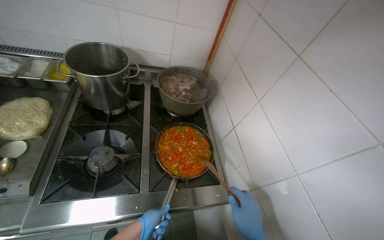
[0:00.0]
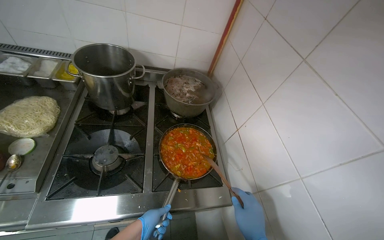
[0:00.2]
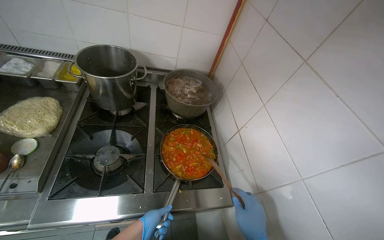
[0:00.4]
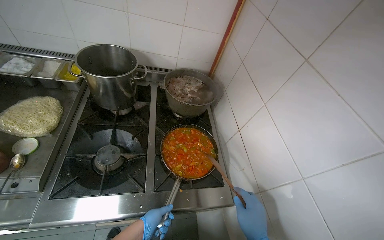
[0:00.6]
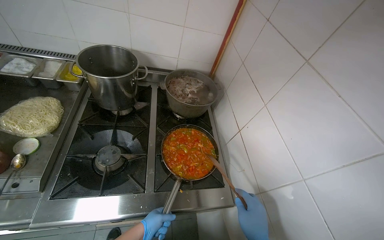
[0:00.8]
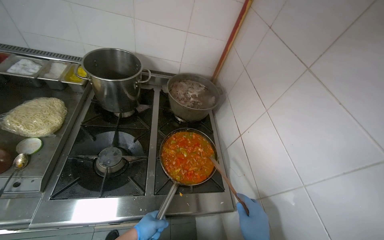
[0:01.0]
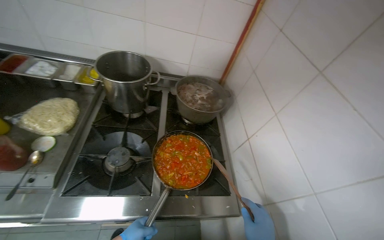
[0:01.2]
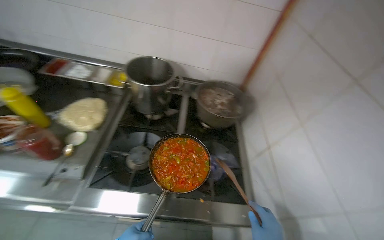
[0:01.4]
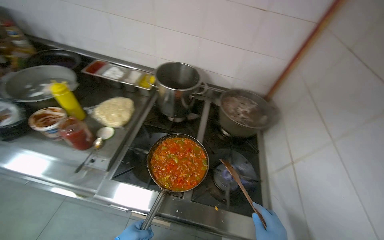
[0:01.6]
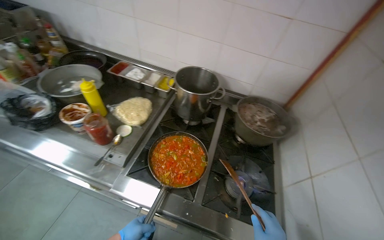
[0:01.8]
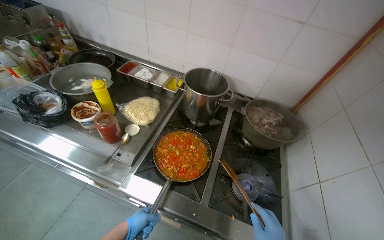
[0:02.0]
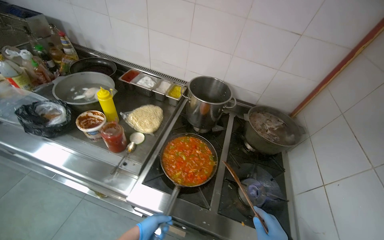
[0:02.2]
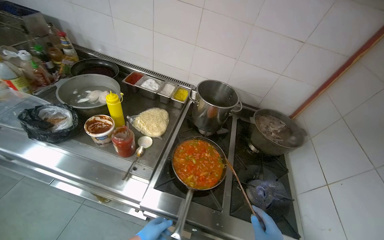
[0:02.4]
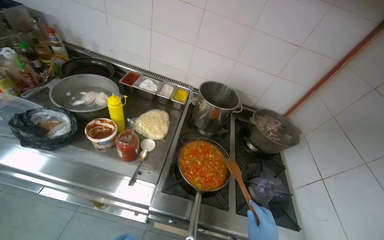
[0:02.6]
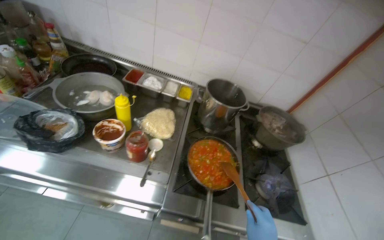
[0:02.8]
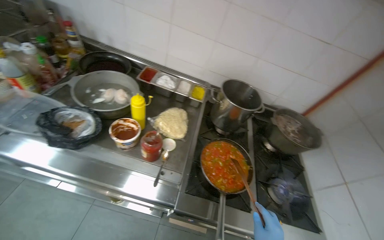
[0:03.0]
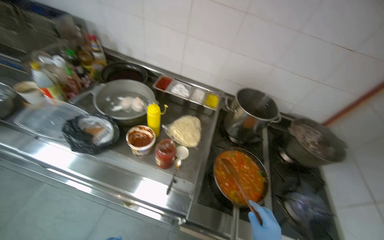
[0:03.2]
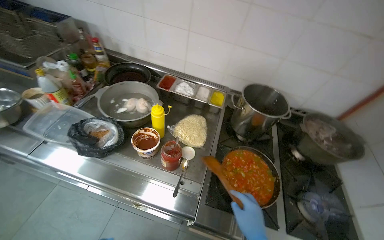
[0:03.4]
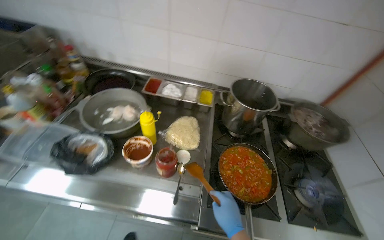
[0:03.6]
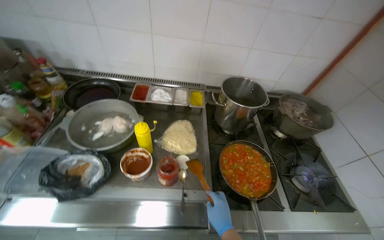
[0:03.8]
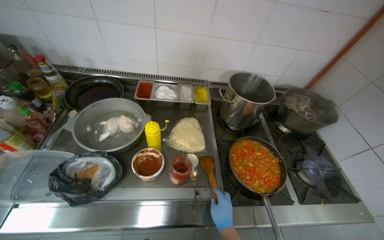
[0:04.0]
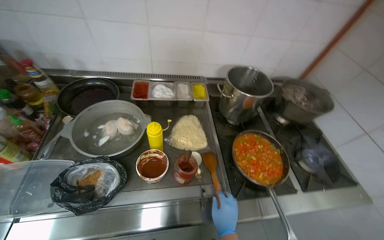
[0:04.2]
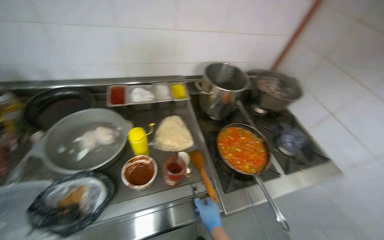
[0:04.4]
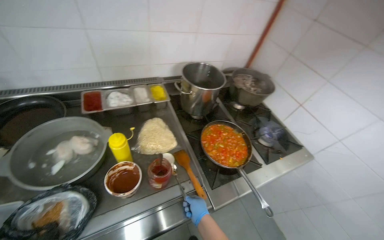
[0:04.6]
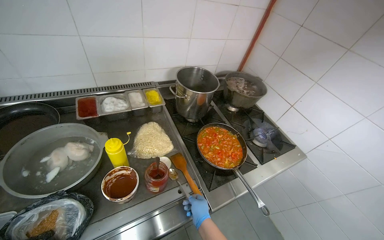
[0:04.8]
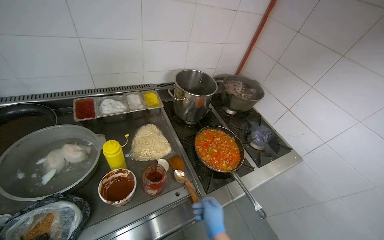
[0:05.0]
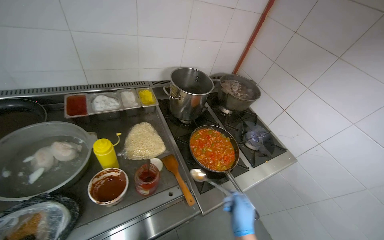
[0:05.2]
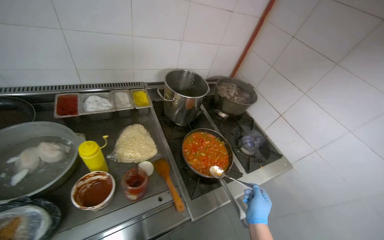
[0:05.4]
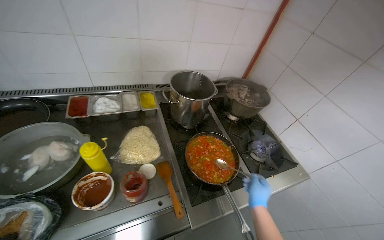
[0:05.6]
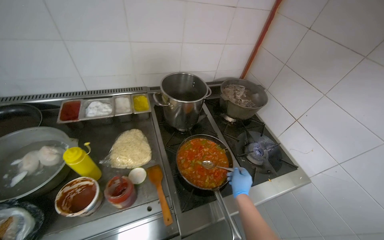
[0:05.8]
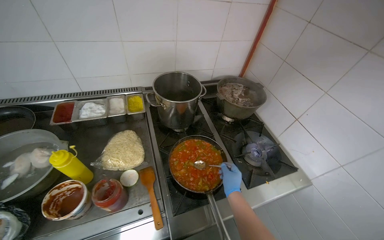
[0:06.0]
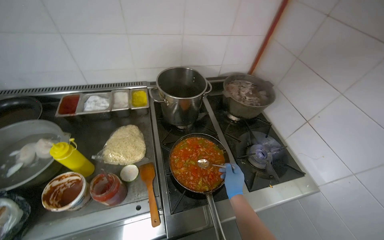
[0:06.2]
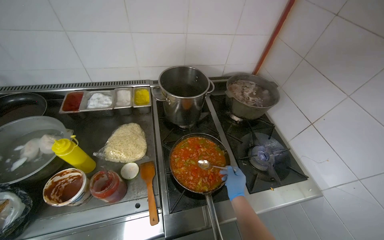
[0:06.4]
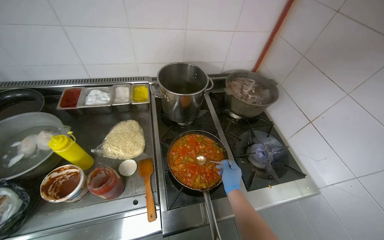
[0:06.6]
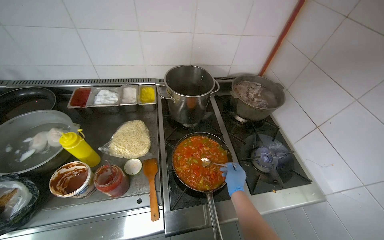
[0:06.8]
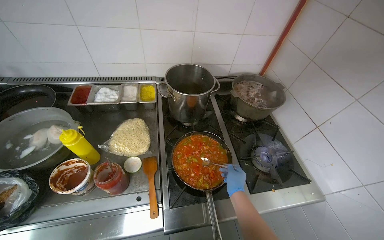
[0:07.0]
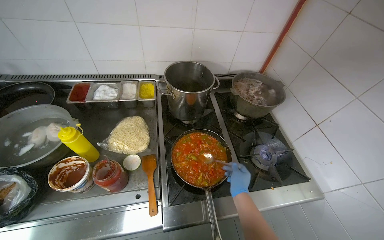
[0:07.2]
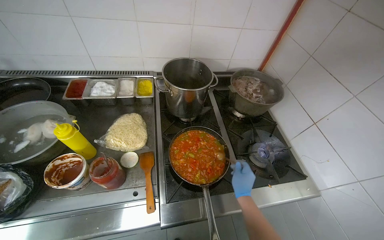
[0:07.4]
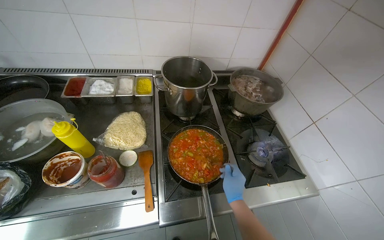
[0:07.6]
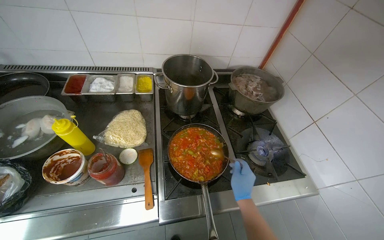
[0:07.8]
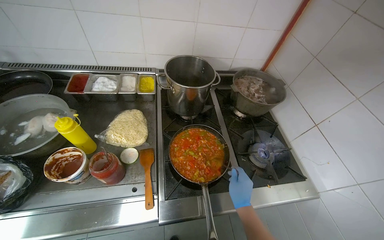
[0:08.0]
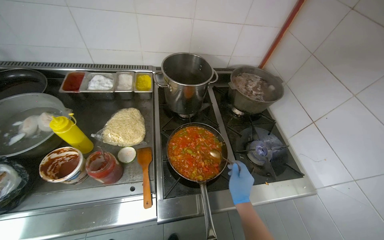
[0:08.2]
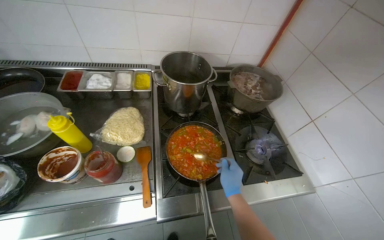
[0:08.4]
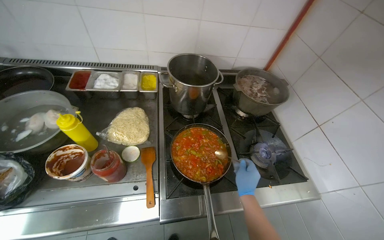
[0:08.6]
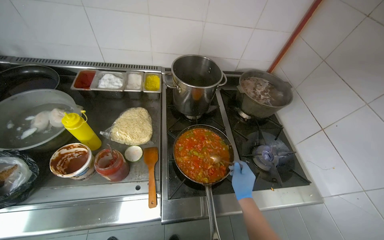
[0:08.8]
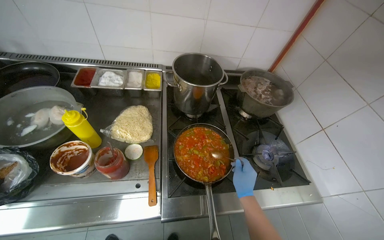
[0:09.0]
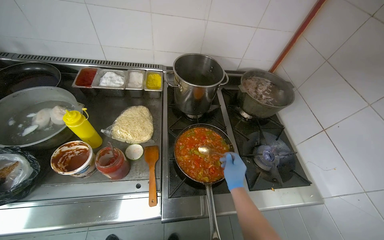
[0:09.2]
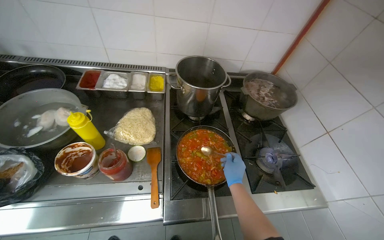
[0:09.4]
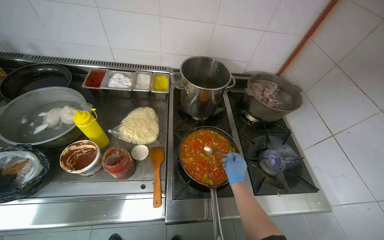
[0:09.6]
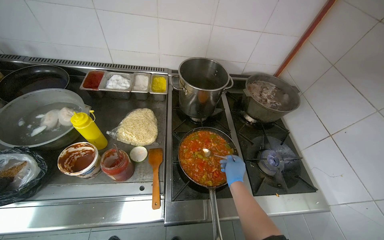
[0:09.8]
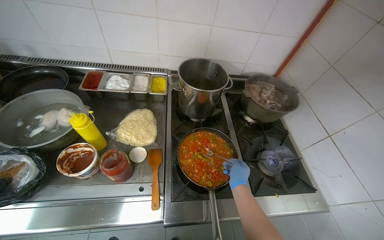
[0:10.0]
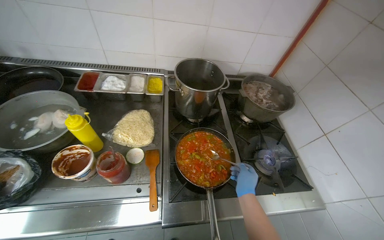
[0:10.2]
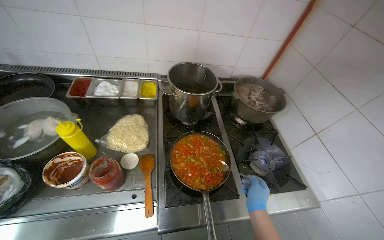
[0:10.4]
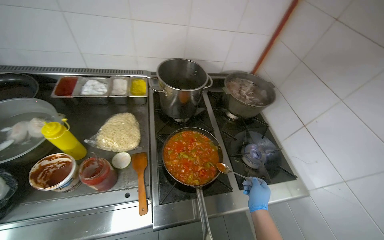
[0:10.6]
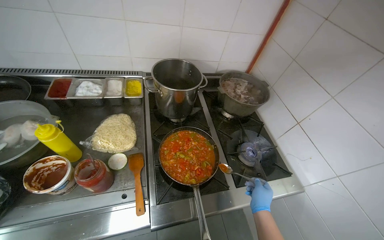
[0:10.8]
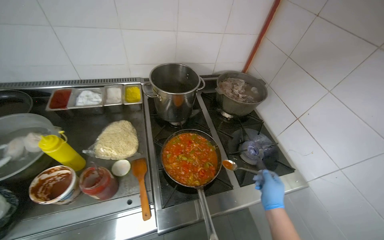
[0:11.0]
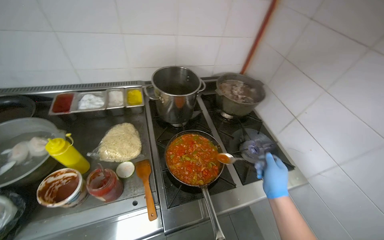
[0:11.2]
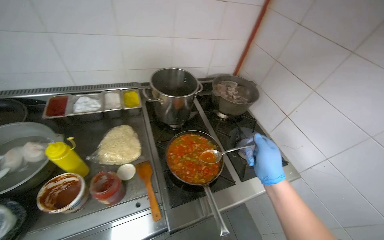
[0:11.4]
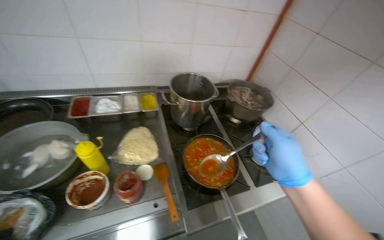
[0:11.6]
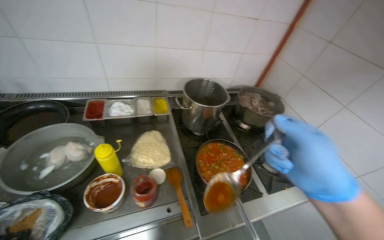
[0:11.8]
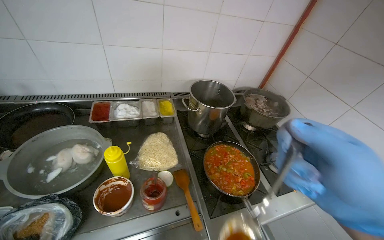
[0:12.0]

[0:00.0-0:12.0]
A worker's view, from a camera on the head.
Job: cooking food.
The whole recording: Adding and stirring vegetables in pan. The worker stirs the vegetables in a pan, tastes them, and adds sauce and seasoning.
0:00.0 to 0:01.6: The wearer looks about 20 degrees further to the left.
0:01.6 to 0:03.0: The wearer moves to the left, approximately 40 cm.
0:03.0 to 0:04.4: The wearer's head swings approximately 30 degrees to the right.
0:04.4 to 0:06.0: The right hand travels to the right, farther from the camera and up the picture by roughly 40 cm.

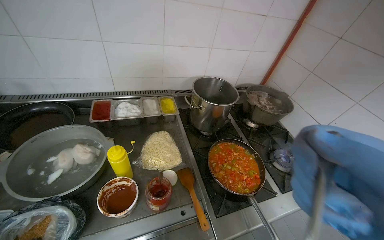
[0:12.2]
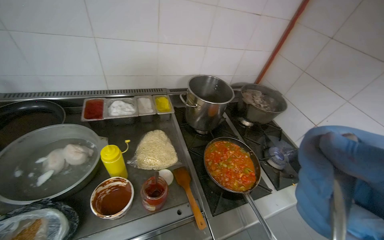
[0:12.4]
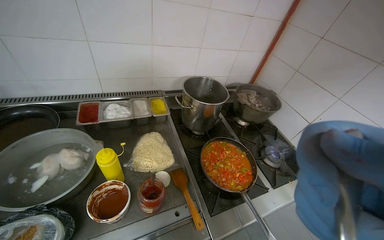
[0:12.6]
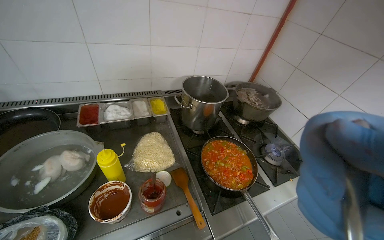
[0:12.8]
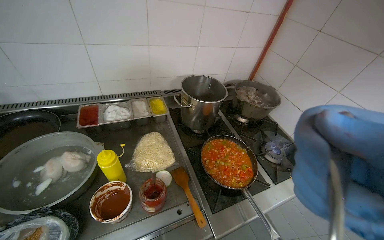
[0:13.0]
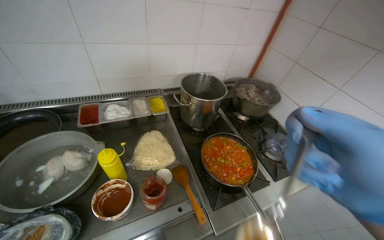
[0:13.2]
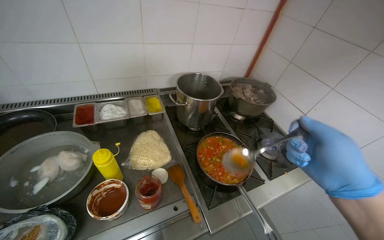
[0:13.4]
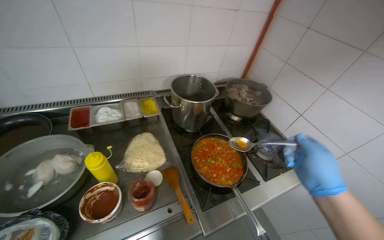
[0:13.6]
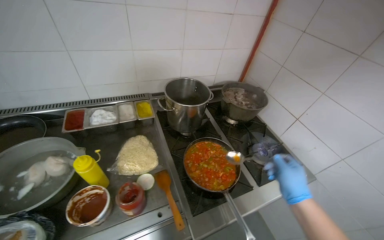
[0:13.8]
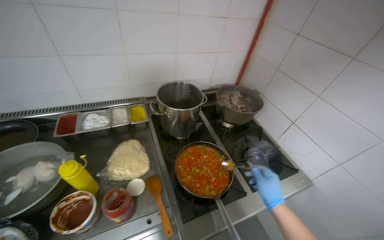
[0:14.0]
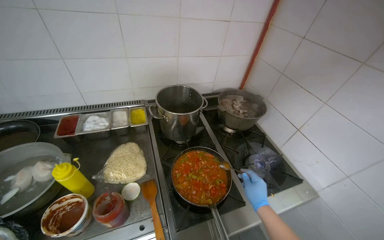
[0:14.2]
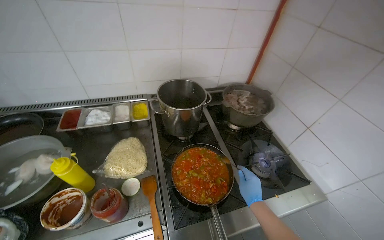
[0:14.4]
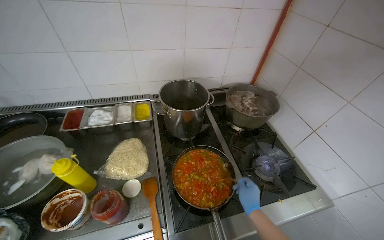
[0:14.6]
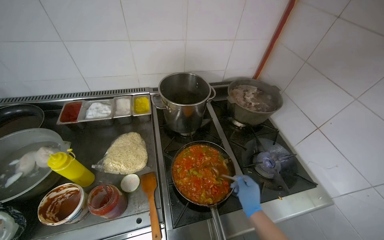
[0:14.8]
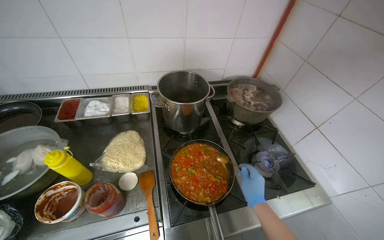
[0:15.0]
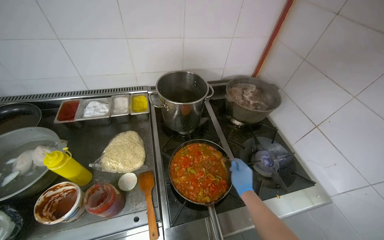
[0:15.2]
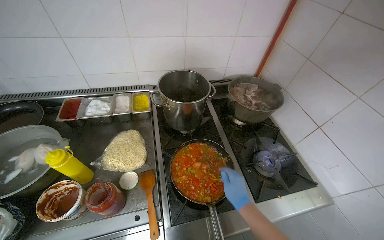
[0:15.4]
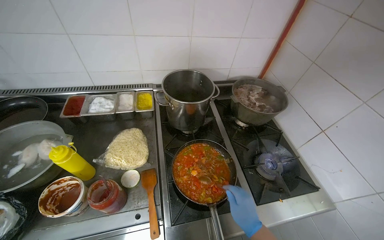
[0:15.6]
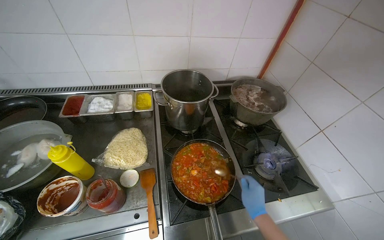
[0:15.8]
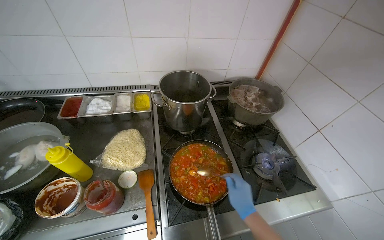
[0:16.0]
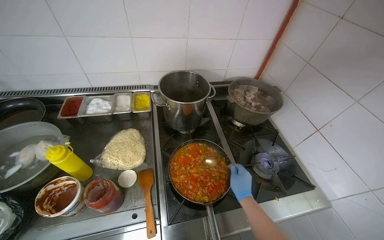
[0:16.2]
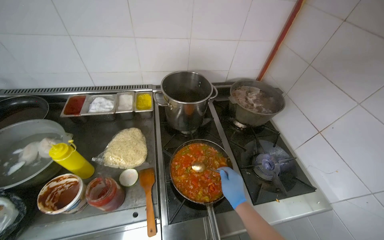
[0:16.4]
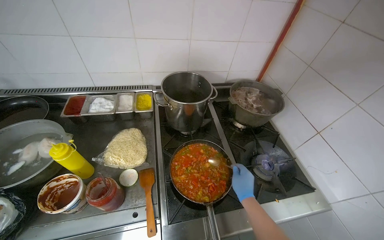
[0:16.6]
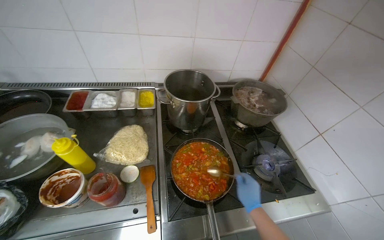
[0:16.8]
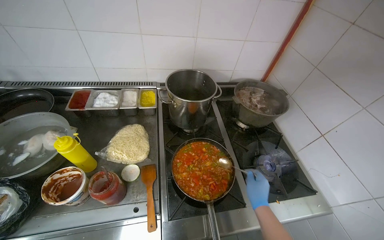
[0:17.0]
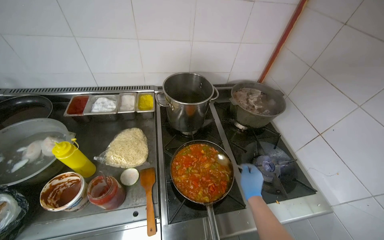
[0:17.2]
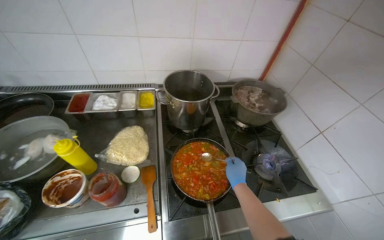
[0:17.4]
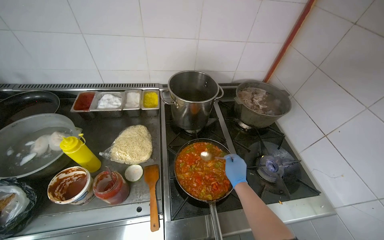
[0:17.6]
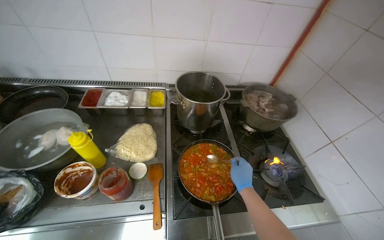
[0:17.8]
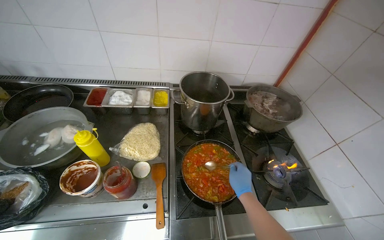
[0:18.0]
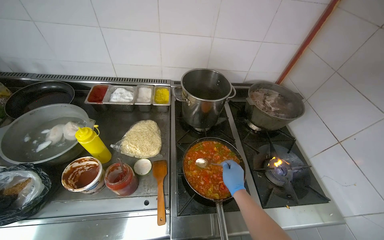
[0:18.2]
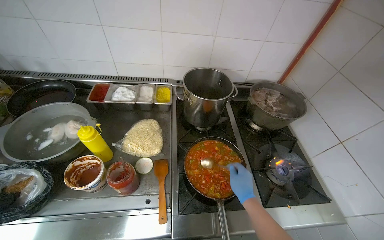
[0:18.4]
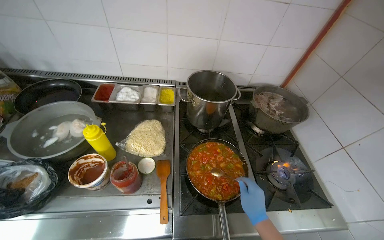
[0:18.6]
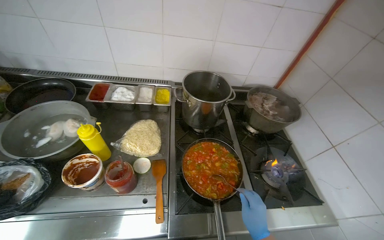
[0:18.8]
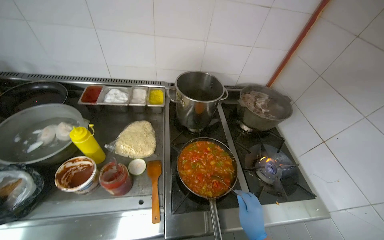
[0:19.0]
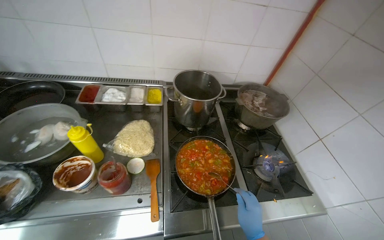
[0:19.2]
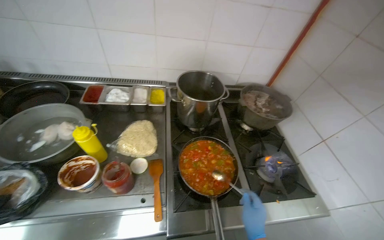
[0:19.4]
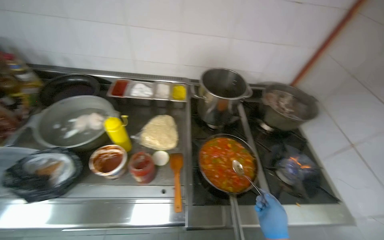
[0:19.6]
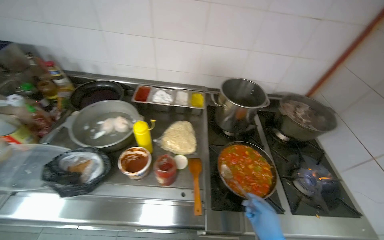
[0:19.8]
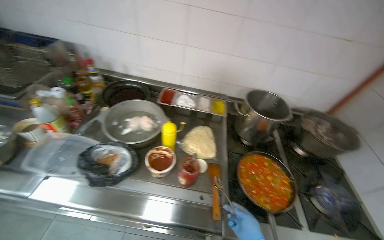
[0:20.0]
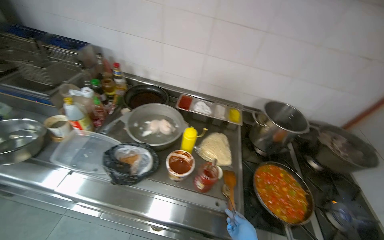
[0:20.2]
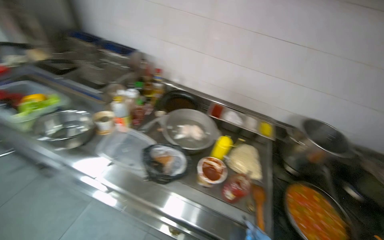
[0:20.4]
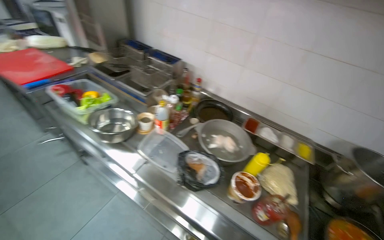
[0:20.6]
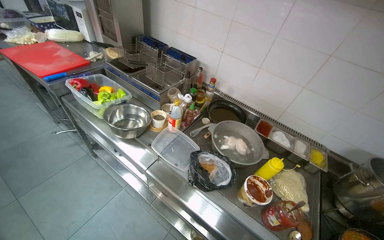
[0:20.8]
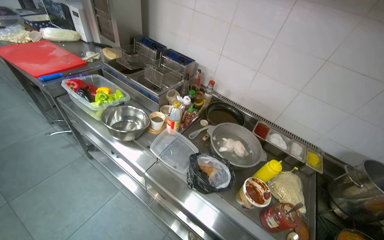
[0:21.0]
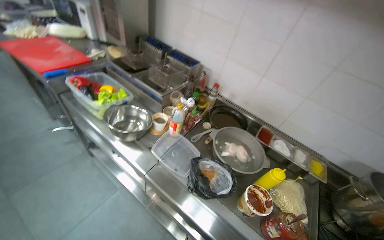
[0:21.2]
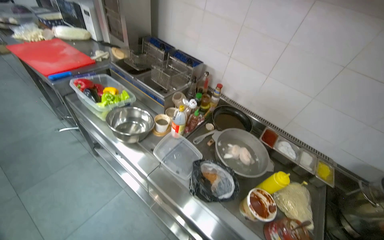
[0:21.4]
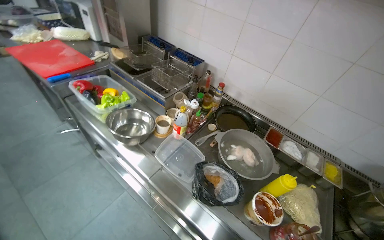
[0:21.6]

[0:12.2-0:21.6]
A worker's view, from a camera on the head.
Job: cooking food.
The whole recording: Adding and stirring vegetables in pan. The worker stirs the vegetables in a pan, tastes them, and adds sauce and seasoning.
0:13.8 to 0:15.4: The right hand shifts approximately 15 cm farther from the camera.
0:20.0 to 0:21.6: The wearer's head swings roughly 30 degrees to the left.
